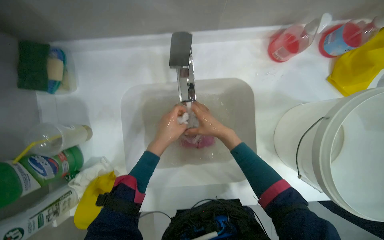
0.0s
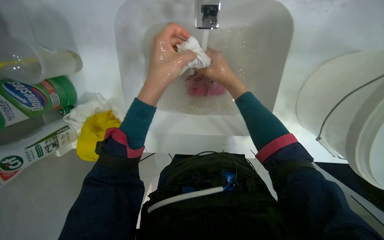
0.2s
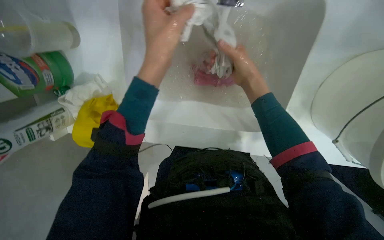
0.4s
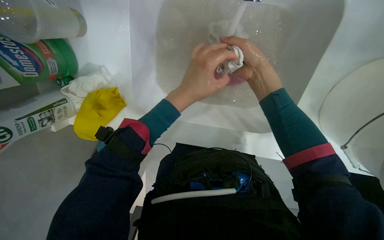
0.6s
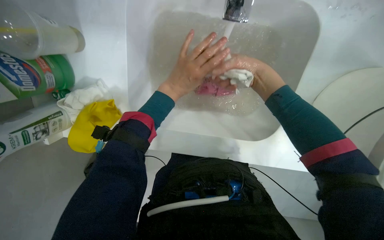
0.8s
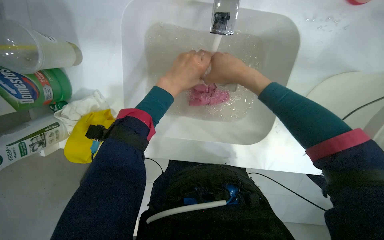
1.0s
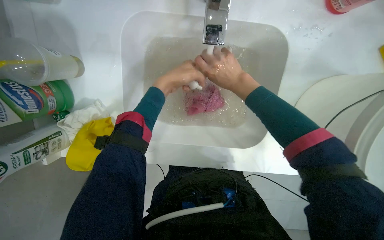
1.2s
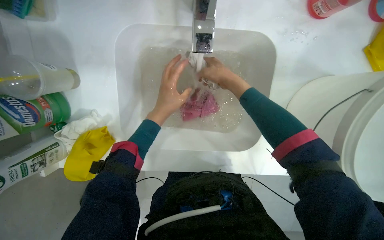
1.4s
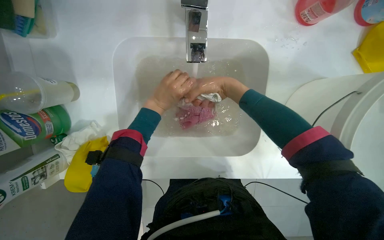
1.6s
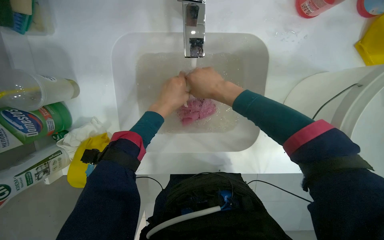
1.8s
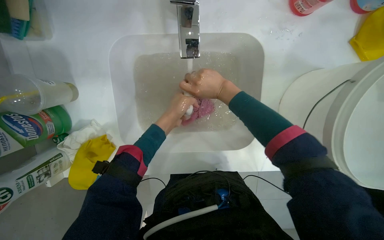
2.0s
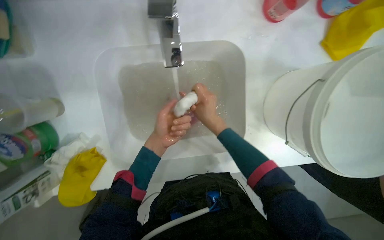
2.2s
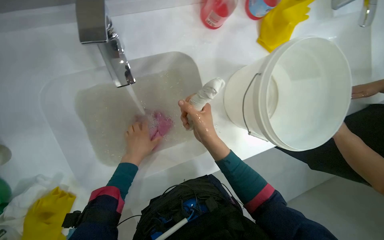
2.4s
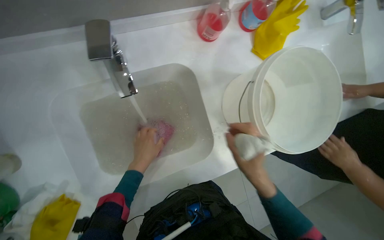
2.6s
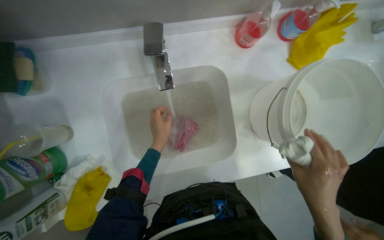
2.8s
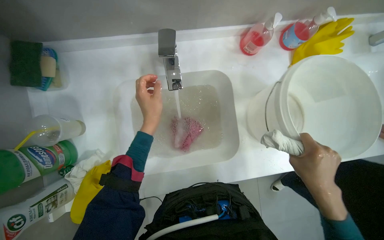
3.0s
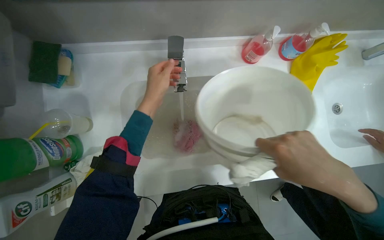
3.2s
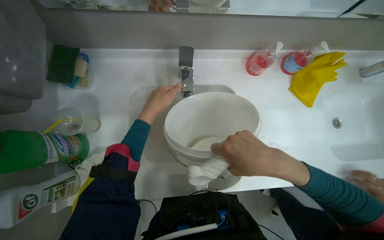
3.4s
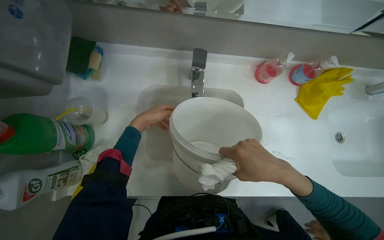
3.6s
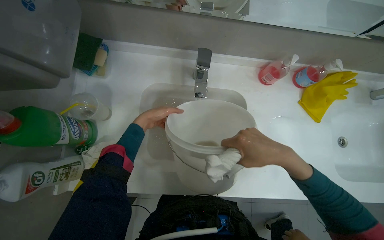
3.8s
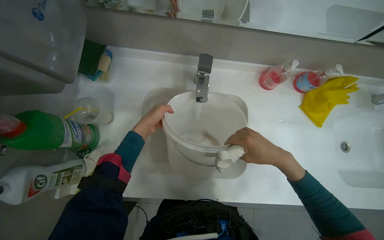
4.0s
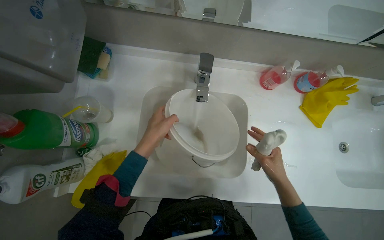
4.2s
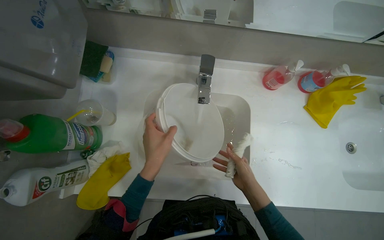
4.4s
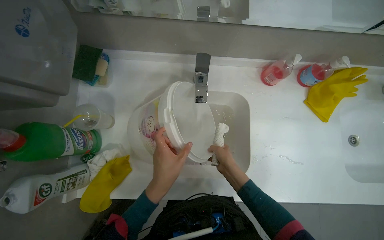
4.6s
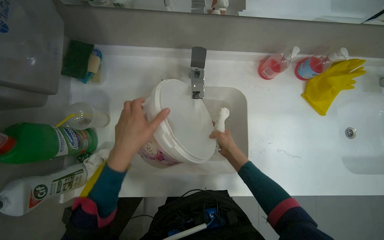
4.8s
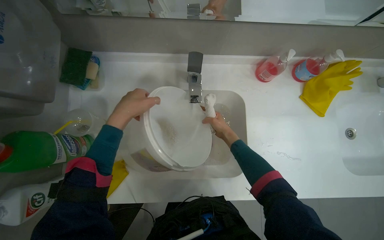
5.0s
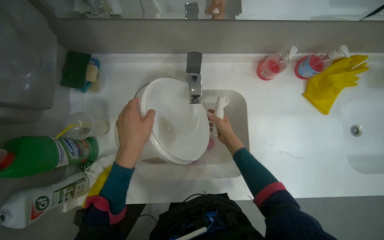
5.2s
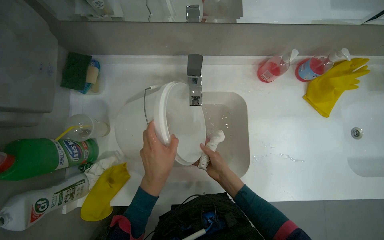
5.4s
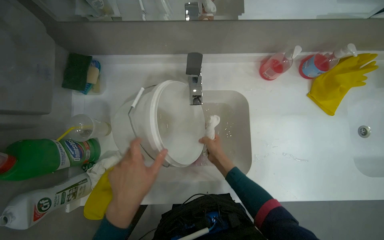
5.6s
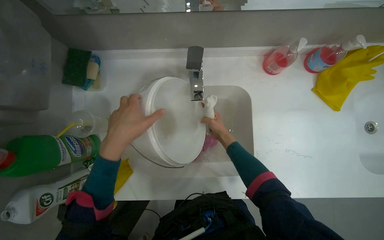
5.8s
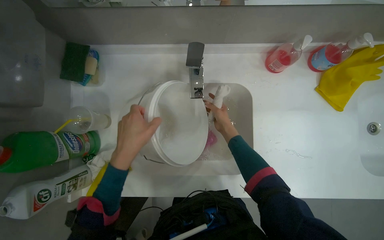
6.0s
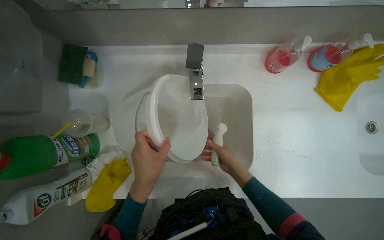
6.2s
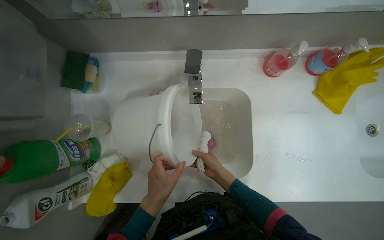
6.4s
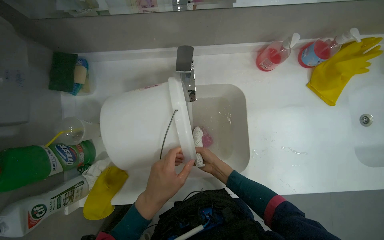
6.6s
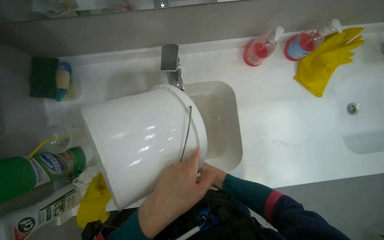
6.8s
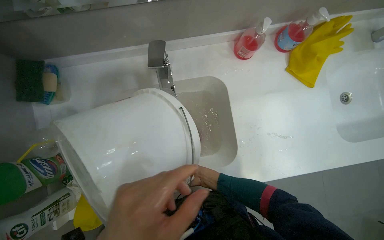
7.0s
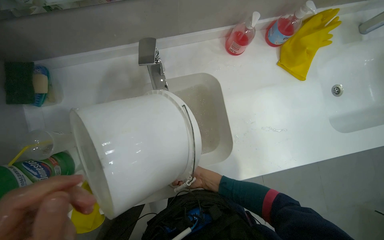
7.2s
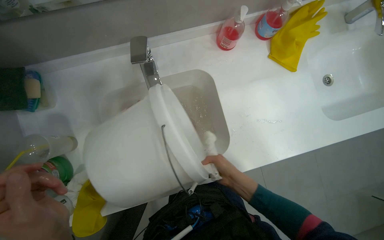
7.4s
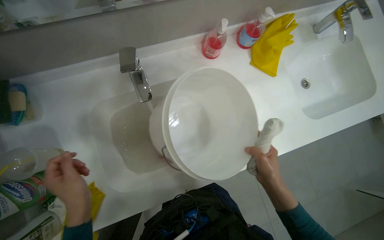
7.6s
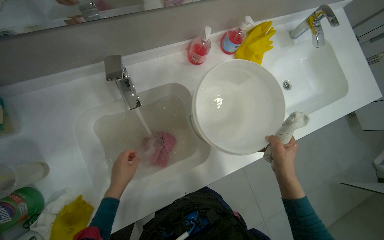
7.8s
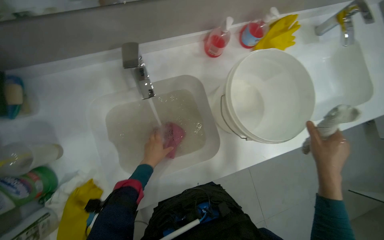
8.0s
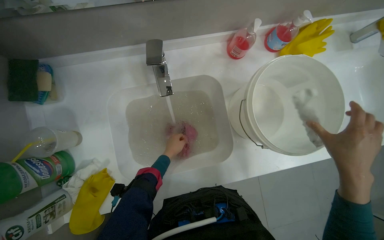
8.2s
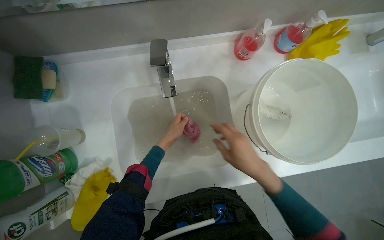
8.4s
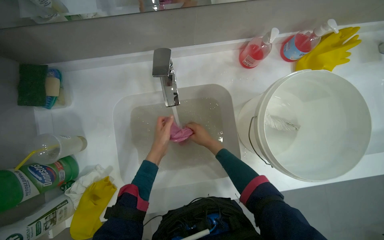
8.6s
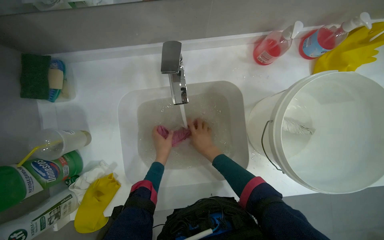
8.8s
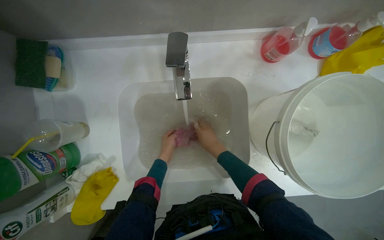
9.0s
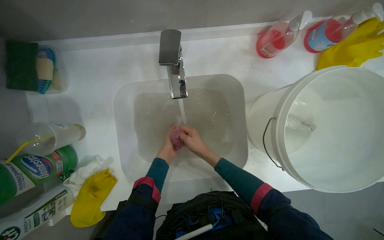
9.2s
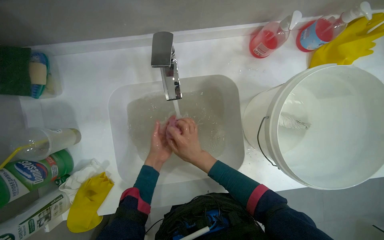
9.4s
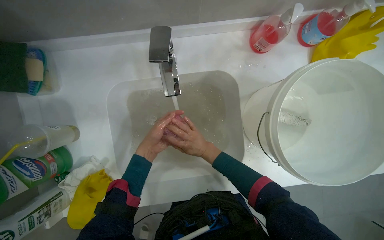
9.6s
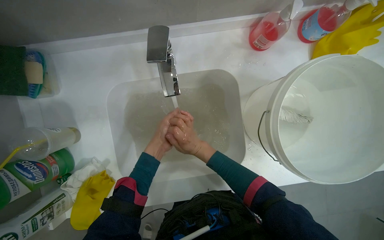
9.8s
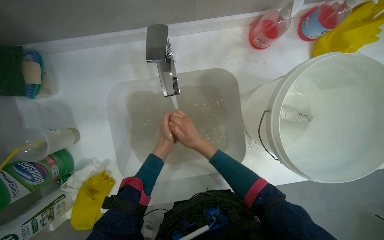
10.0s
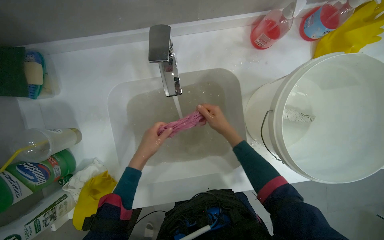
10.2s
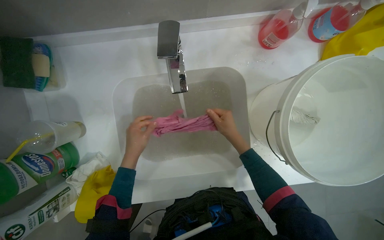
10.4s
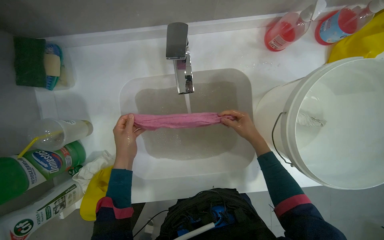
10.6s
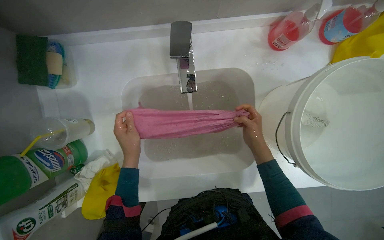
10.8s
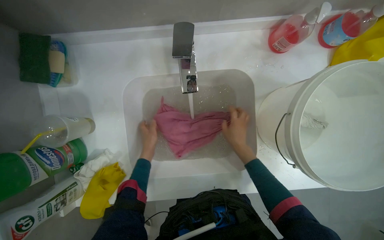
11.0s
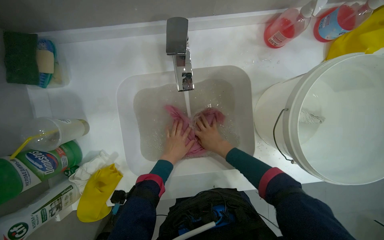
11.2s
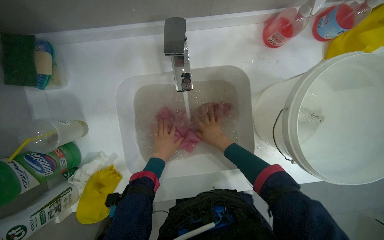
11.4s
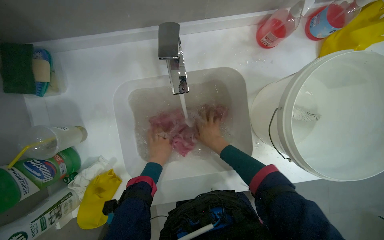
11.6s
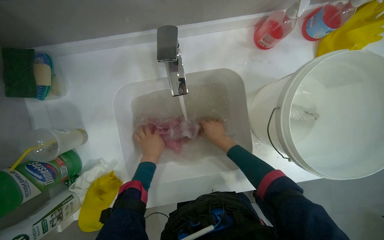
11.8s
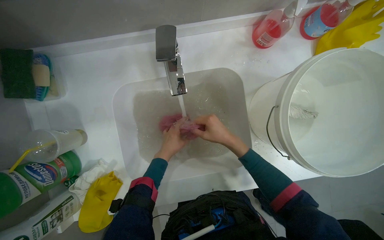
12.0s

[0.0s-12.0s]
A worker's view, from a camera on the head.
Job: managing laundry.
The whole recording: Washing cloths in sinks. The worker washes and wrings various cloths in the sinks.
1.6s to 3.0s: The right hand is displaced to the right and down the picture by roughly 35 cm, while the left hand travels down the picture and back again, some 5 cm each way.
3.0s to 4.4s: The right hand shifts about 20 cm farther from the camera and to the left. The left hand travels nearer to the camera and down the picture by approximately 15 cm.
4.4s to 6.0s: The right hand swings up and down the picture, approximately 20 cm each way, with 2 reversals; the left hand moves up and down the picture over about 20 cm, changing direction 2 times.
7.6s to 9.0s: The left hand moves farther from the camera, approximately 30 cm.
10.4s to 12.0s: The left hand travels to the right by some 10 cm, and travels farther from the camera and back again, some 10 cm each way.

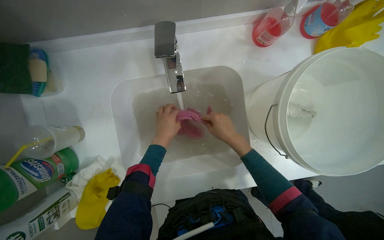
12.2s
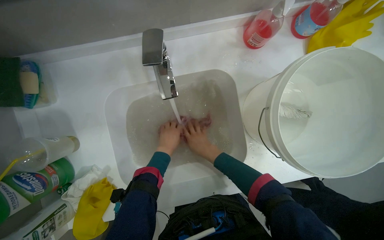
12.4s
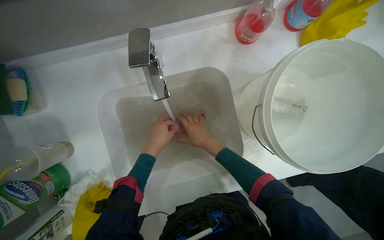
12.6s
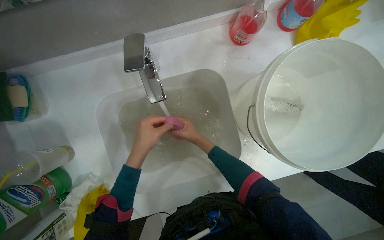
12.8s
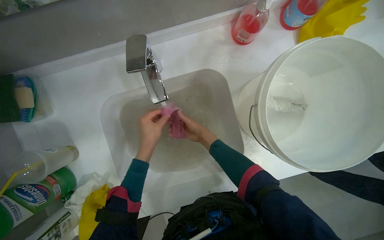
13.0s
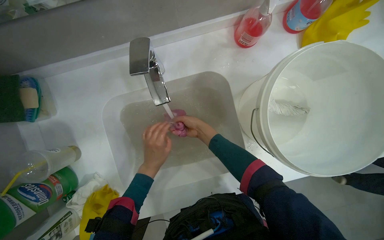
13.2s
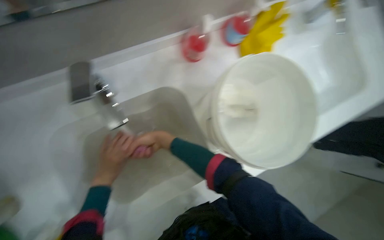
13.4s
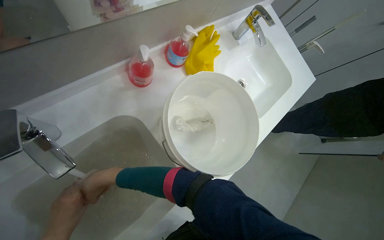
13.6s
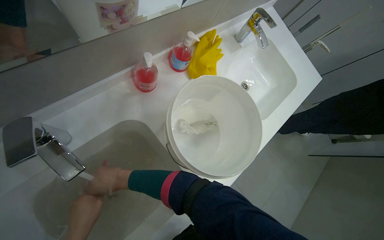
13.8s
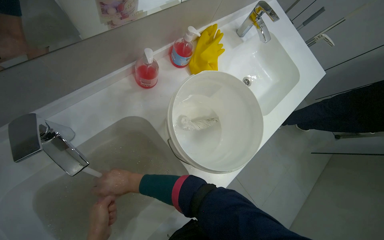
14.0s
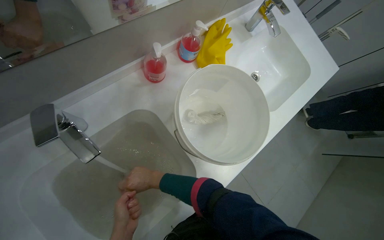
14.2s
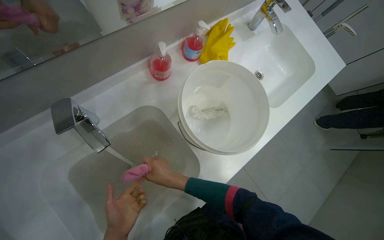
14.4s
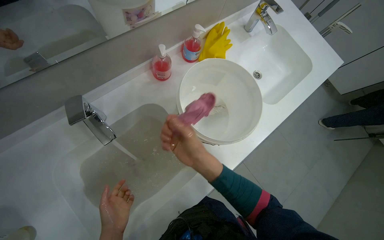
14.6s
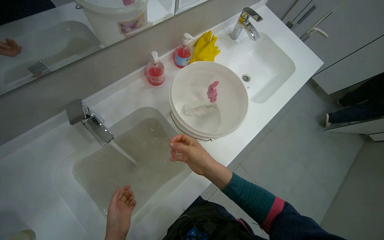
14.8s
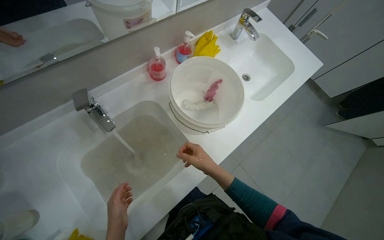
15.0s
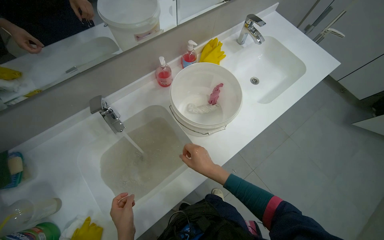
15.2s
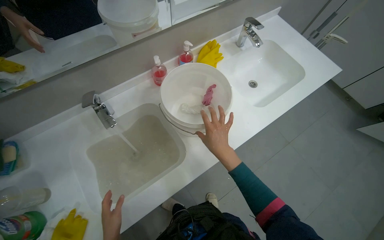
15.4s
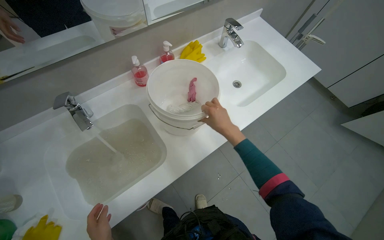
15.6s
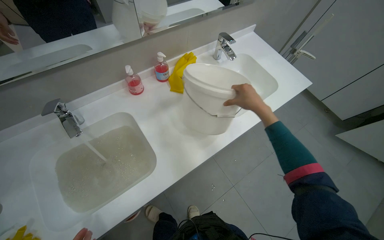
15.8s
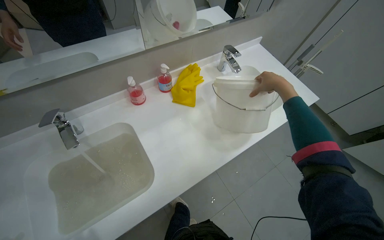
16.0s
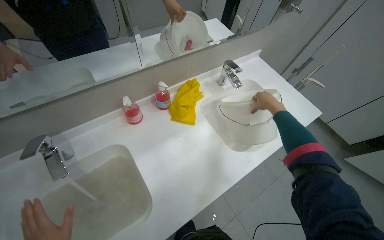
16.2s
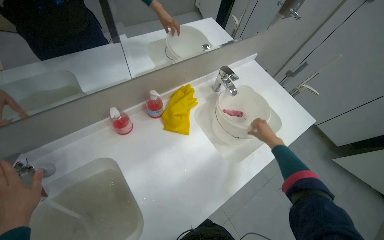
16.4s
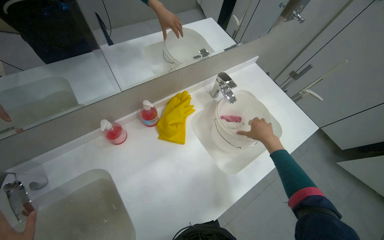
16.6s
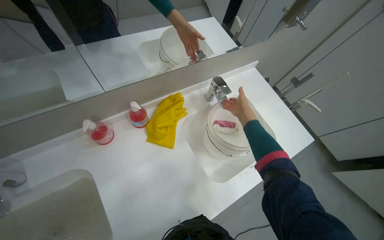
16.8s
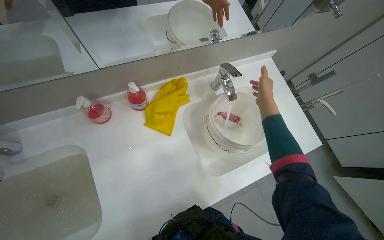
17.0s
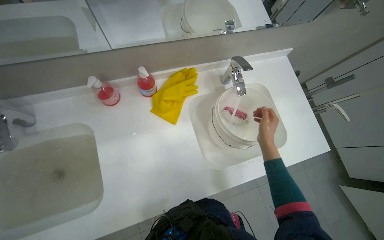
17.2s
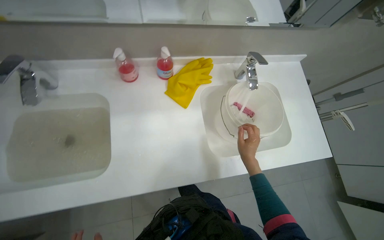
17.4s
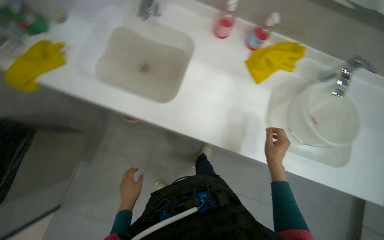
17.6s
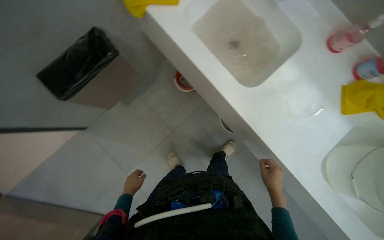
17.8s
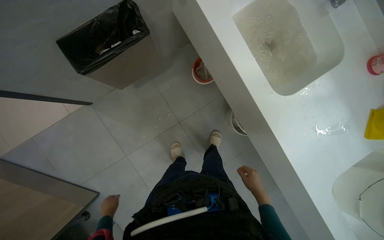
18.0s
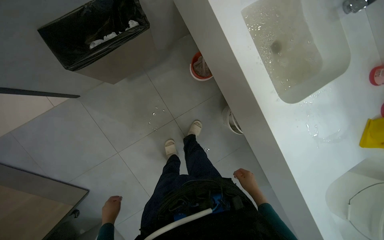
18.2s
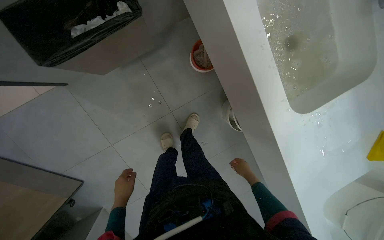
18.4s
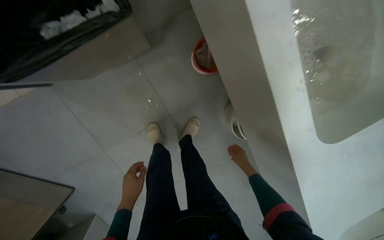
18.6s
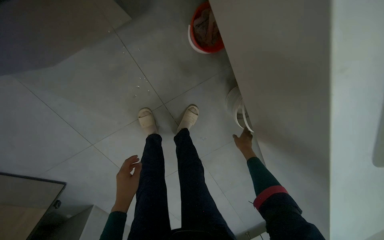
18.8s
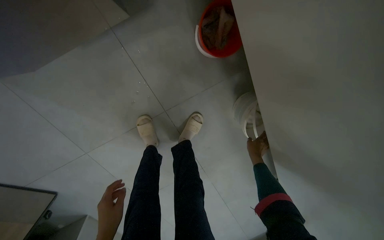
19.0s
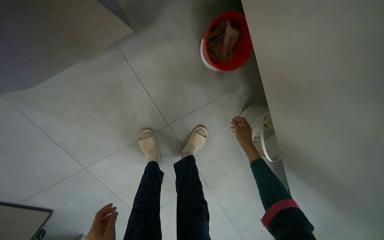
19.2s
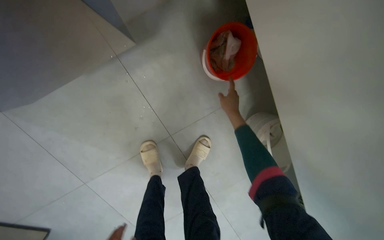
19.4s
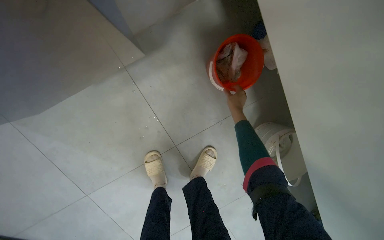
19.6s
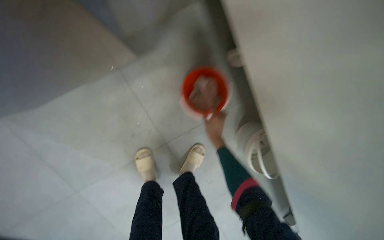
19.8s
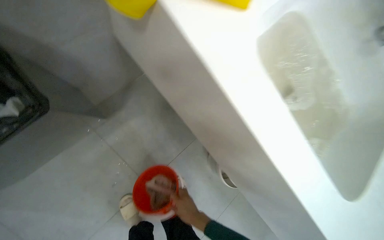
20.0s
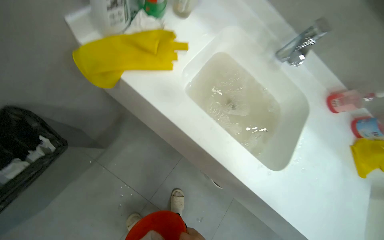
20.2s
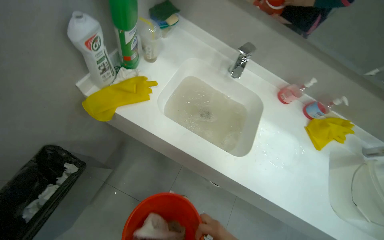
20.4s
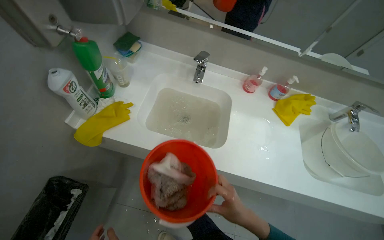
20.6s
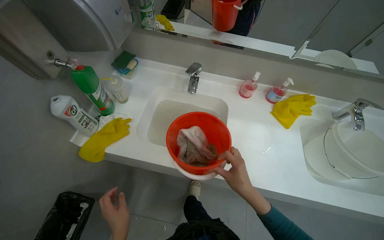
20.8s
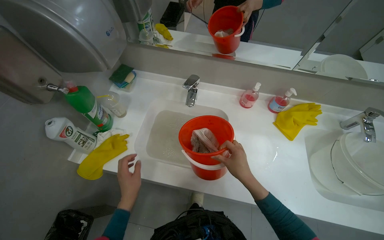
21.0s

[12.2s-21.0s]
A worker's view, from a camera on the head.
Job: managing laundry.
The whole recording: Washing cloths in sinks. The worker washes and wrings various cloths in the sinks.
12.2s to 13.6s: The wearer's head swings approximately 30 degrees to the right.
13.6s to 15.2s: The camera travels some 90 cm. The camera is aimed approximately 20 degrees further to the left.
15.2s to 16.6s: The right hand travels to the right and up the picture by about 60 cm.
16.6s to 18.0s: The wearer moves some 40 cm. The head turns to the left by roughly 75 degrees. The wearer looks some 10 degrees further downward.
18.0s to 19.6s: The camera is carried approximately 70 cm.
19.6s to 21.0s: The camera travels about 70 cm. The camera pitches upward, by roughly 10 degrees. Everything in view rotates roughly 40 degrees counterclockwise.
